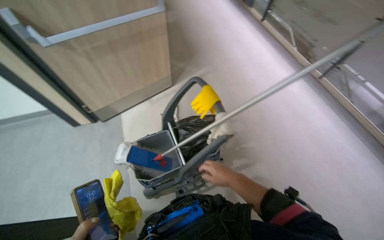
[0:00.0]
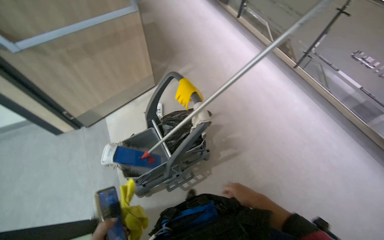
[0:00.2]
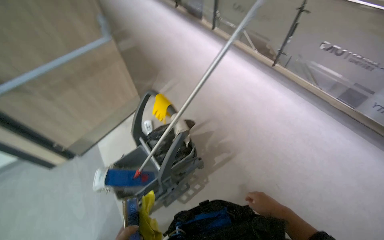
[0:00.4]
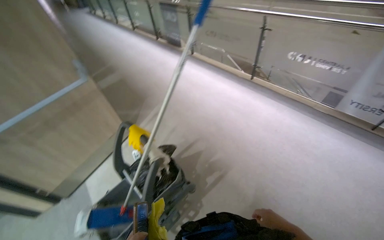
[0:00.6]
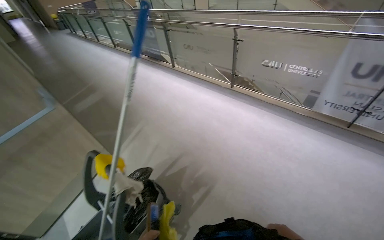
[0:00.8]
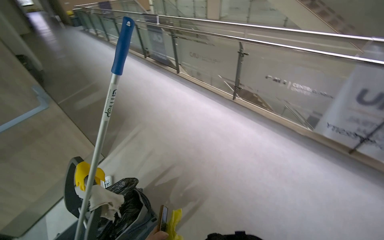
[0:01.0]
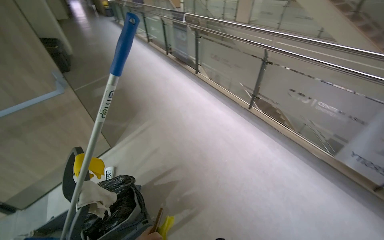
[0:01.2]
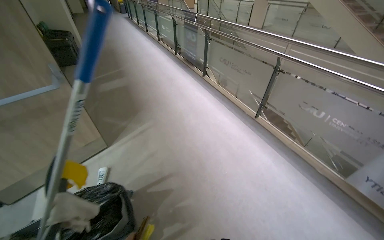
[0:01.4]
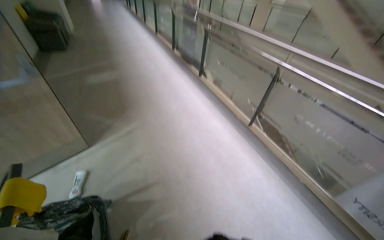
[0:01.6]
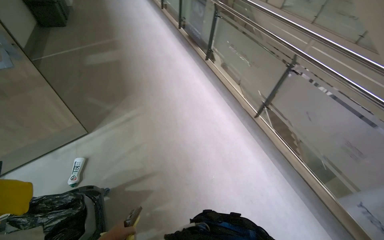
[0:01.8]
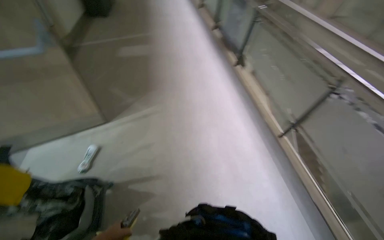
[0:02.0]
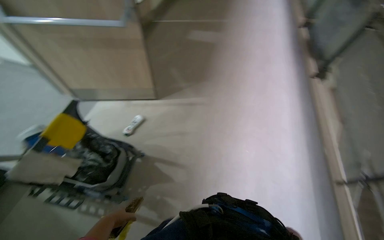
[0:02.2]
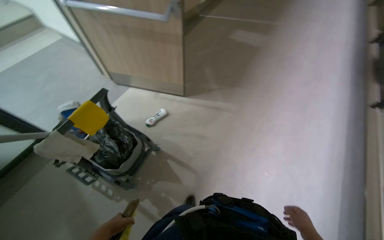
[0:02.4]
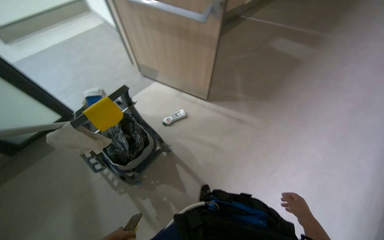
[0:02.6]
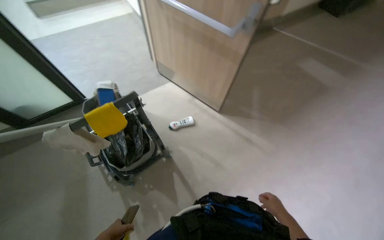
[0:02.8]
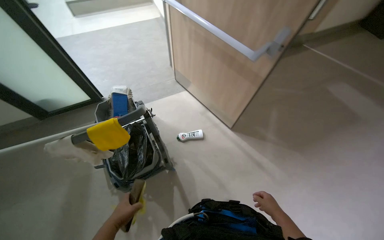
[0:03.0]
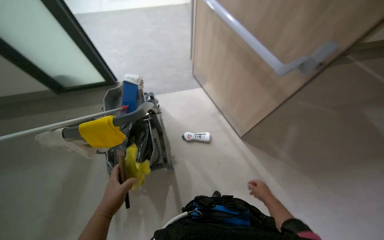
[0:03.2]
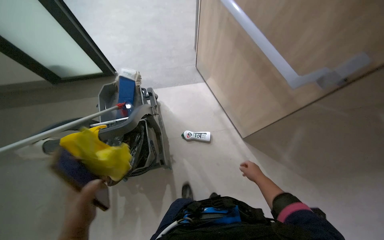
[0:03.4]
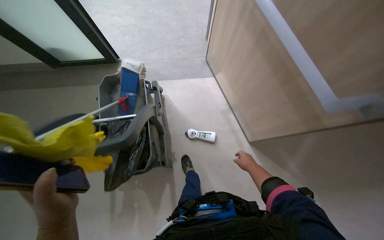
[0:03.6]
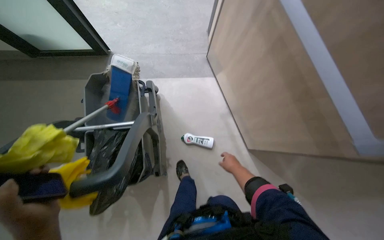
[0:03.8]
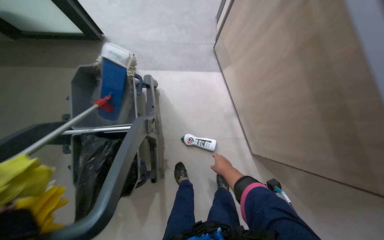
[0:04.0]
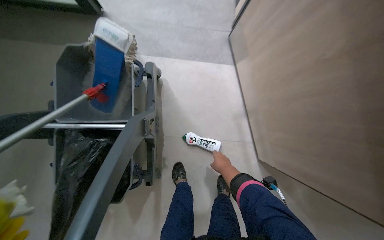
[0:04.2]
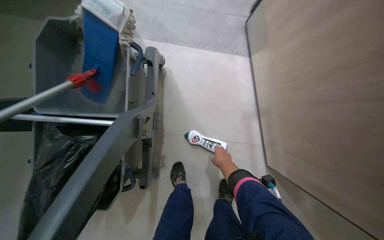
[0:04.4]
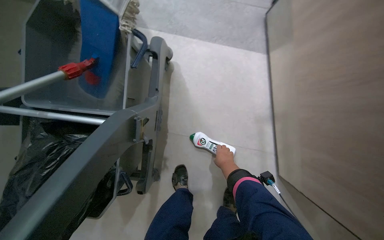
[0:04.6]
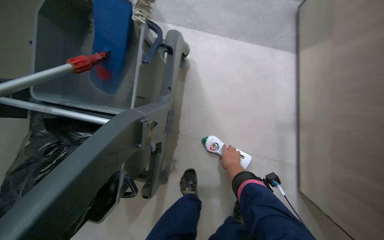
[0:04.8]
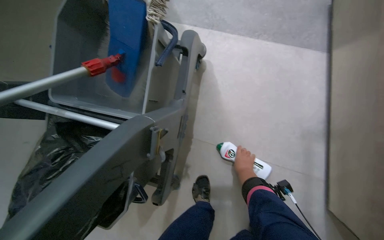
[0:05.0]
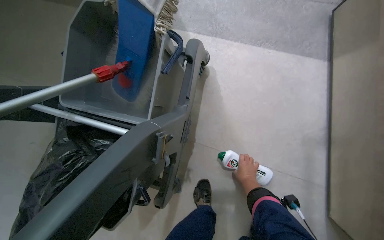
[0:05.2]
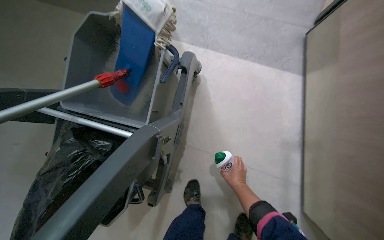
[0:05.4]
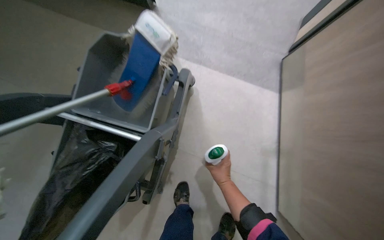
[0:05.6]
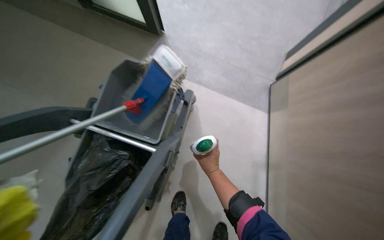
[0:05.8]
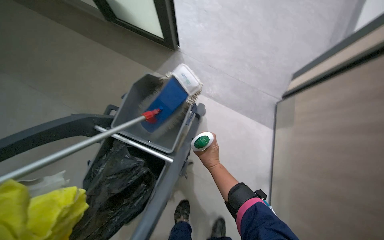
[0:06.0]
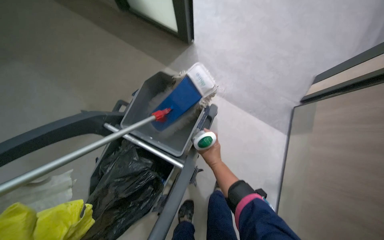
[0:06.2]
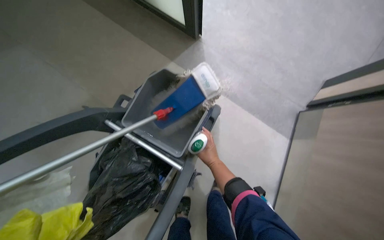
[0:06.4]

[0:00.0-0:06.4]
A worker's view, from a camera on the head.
Job: preparing cleaning supplies.
The whole recording: Preparing cleaning supplies. The worker puts on gloves, prepares the mop, and pours cleaning solution into the bucket.
0:00.0 to 0:01.6: The camera travels some 70 cm. The wearer looks approximately 20 degrees further upward.
0:01.6 to 0:03.2: The head travels approximately 70 cm. The head turns to the left by roughly 100 degrees. The view tilts roughly 10 degrees downward.
0:03.2 to 0:04.8: The head travels approximately 90 cm. The camera pitches downward, by roughly 25 degrees. Everything in view rotates approximately 30 degrees clockwise.
0:04.8 to 0:06.4: The right hand moves to the left, some 15 cm.

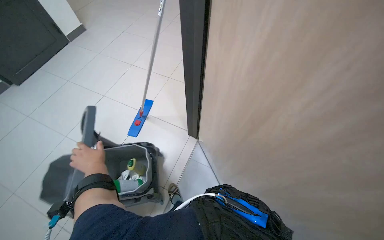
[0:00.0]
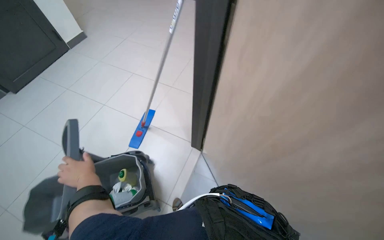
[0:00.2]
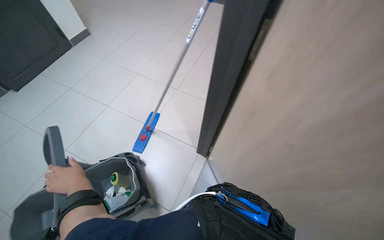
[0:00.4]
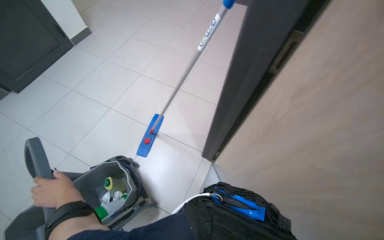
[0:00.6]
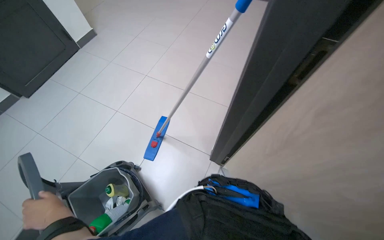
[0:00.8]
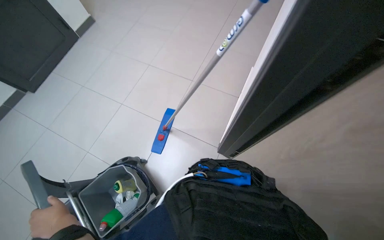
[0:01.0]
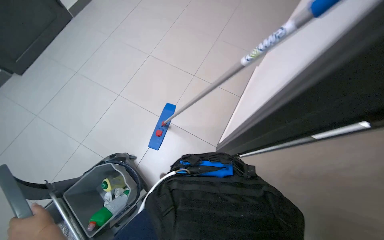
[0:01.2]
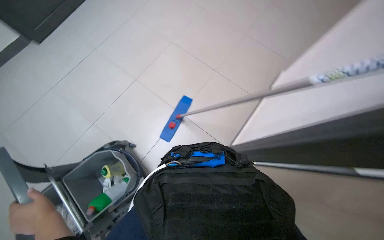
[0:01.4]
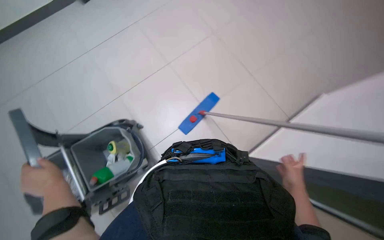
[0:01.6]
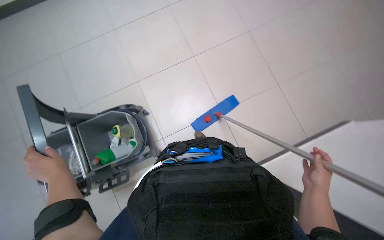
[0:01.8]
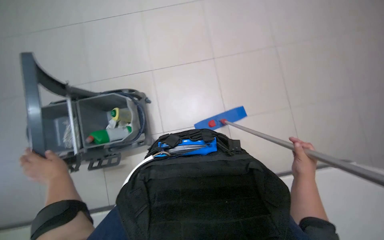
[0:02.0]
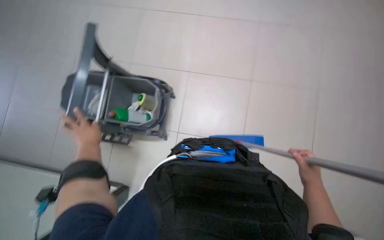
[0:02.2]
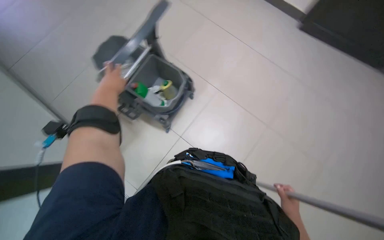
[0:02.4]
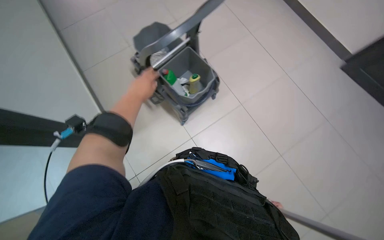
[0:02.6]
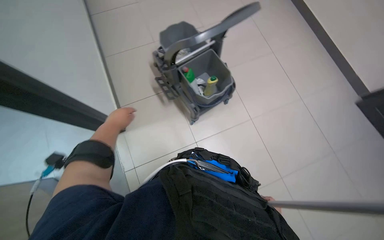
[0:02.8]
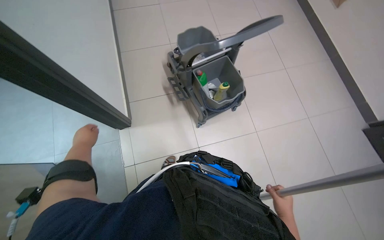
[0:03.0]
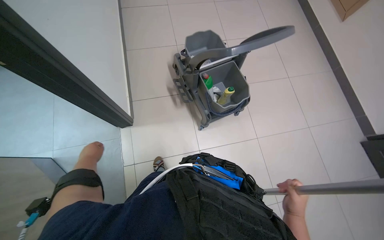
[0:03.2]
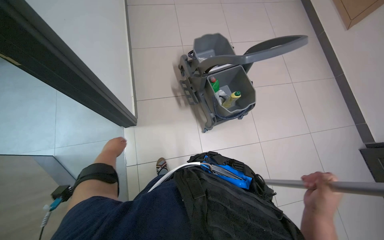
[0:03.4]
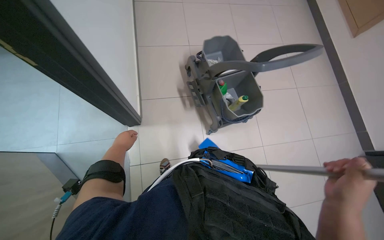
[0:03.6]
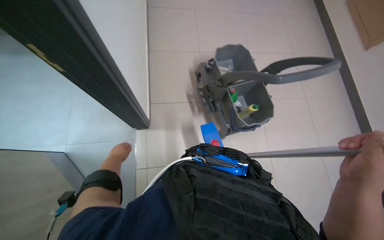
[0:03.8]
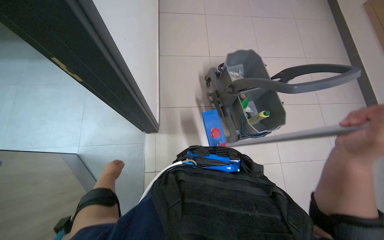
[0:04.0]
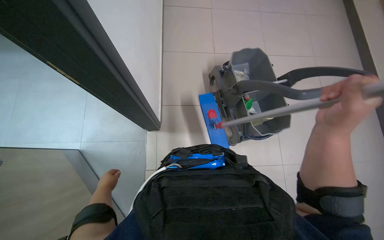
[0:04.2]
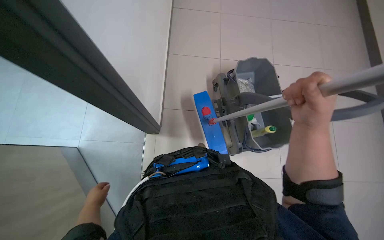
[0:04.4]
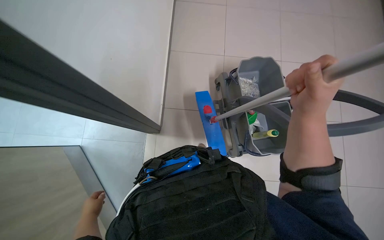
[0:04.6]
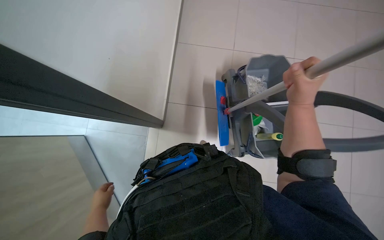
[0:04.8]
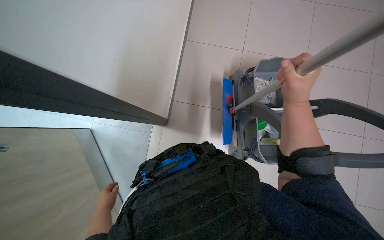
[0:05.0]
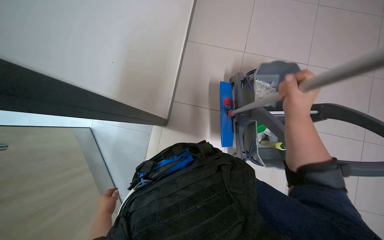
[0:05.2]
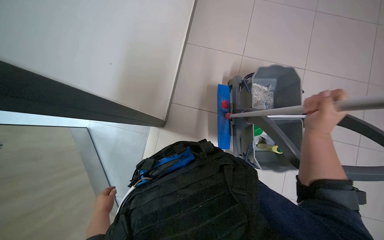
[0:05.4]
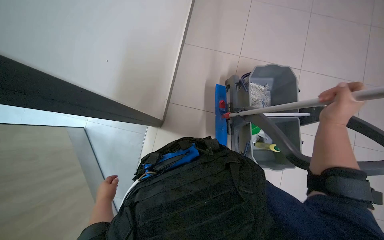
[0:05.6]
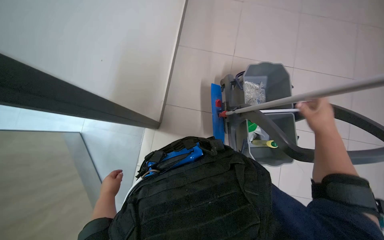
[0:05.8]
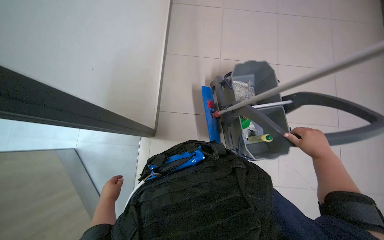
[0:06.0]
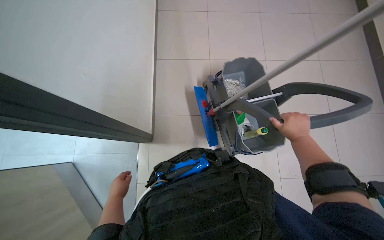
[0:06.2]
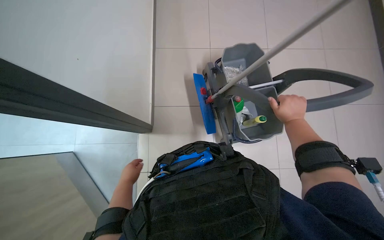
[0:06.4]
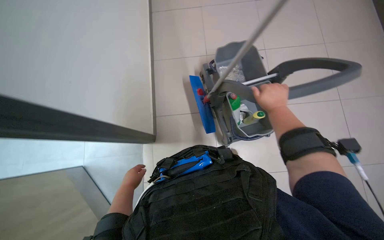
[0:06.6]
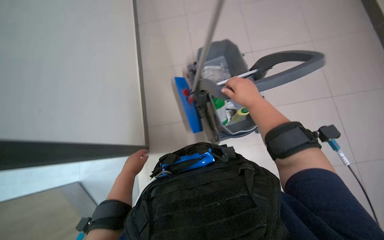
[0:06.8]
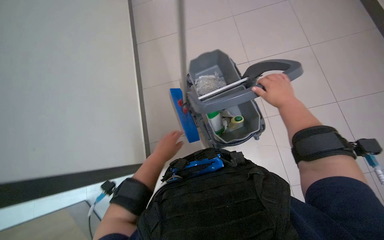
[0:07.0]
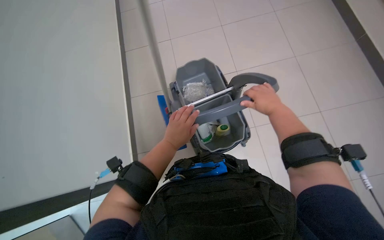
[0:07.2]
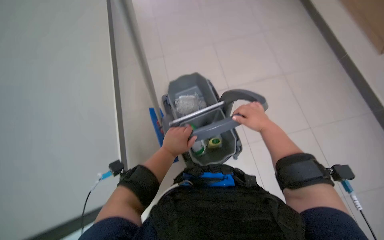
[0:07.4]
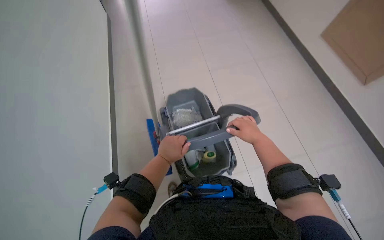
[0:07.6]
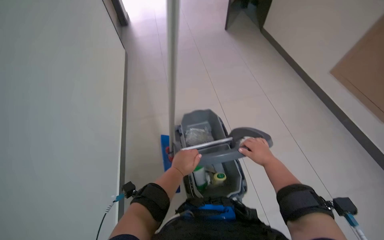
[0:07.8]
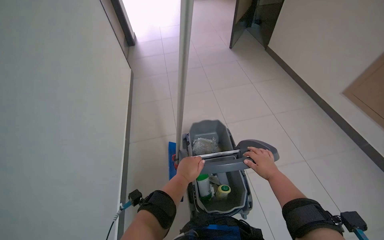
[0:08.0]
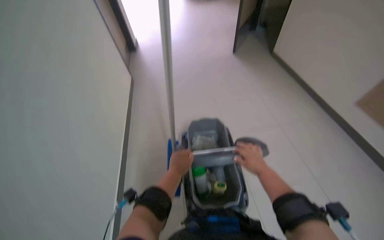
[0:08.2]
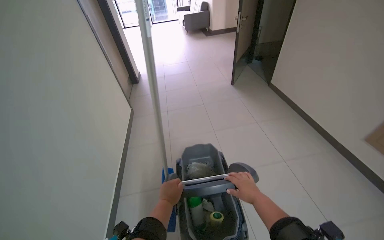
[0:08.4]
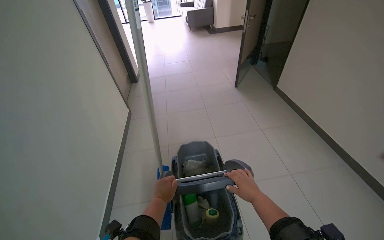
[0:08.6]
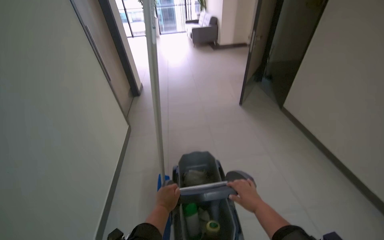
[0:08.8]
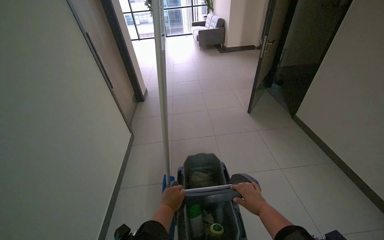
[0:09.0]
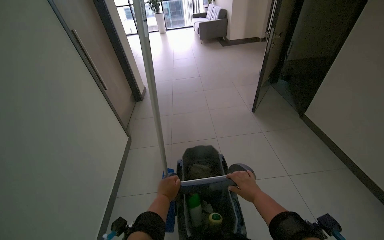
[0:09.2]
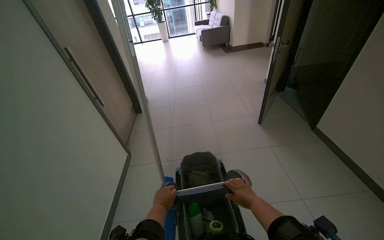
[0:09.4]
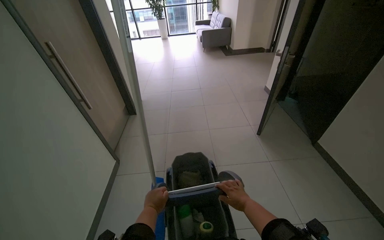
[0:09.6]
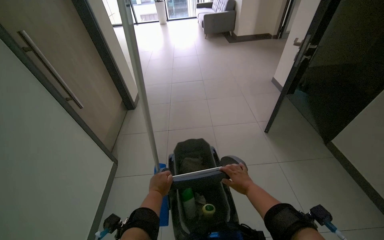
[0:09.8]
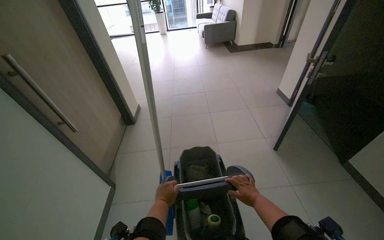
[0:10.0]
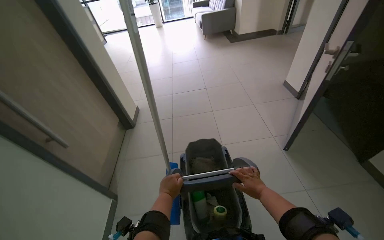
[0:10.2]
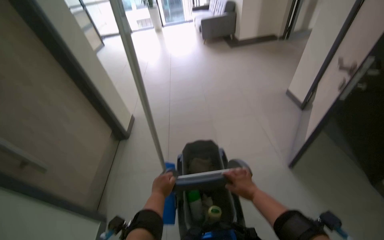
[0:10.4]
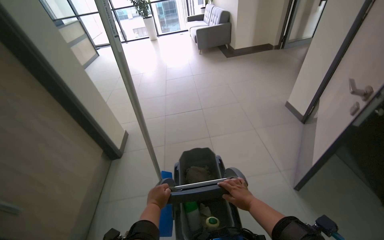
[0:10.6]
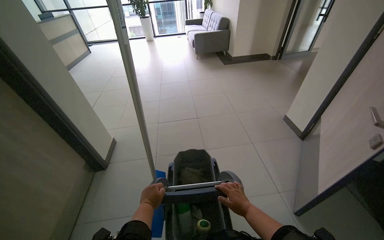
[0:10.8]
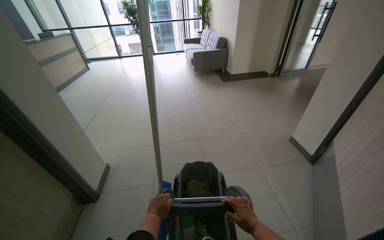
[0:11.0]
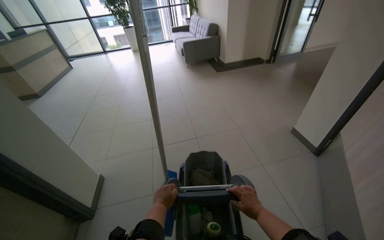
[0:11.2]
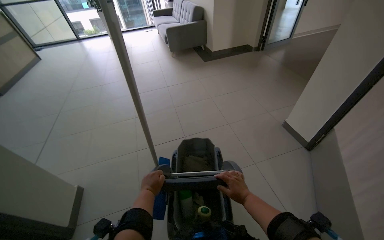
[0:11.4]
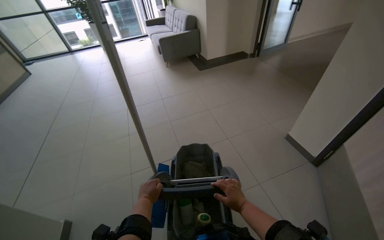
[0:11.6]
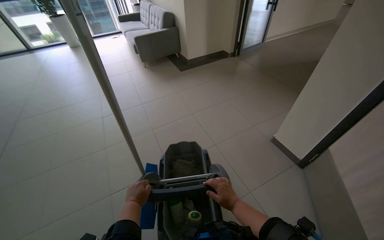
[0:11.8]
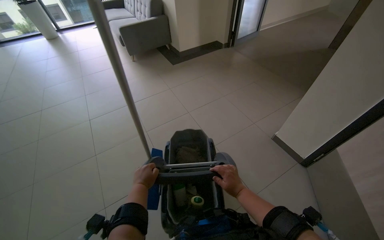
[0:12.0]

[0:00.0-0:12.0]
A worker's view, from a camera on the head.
Job: preparing cleaning supplies.
The whole recording: Pushing cleaning cart. The worker pushes a cleaning cart with a mop down a hallway.
0:00.0 to 0:01.6: The wearer moves some 40 cm. The head turns to the left by about 30 degrees.
0:01.6 to 0:03.0: The head rotates roughly 100 degrees to the left.
0:03.0 to 0:04.4: The head turns to the left by roughly 25 degrees. The right hand travels up the picture by about 50 cm. Meanwhile the left hand goes approximately 30 cm down the picture.
0:04.4 to 0:06.0: The right hand moves to the right and farther from the camera, roughly 20 cm.
0:06.0 to 0:07.6: The wearer's head swings roughly 25 degrees to the right. The view tilts about 15 degrees upward. The left hand heads up the picture and to the right, covering approximately 50 cm.
0:07.6 to 0:09.0: The wearer looks about 30 degrees further upward.
0:09.0 to 0:10.4: The hands work in one place, with small movements.
